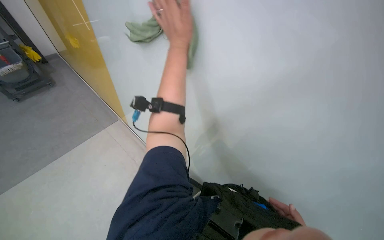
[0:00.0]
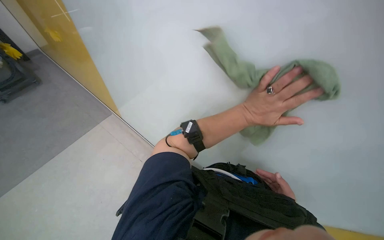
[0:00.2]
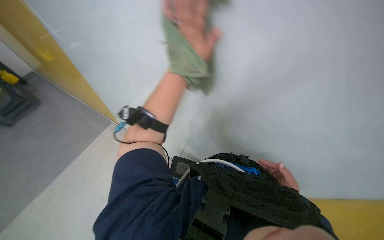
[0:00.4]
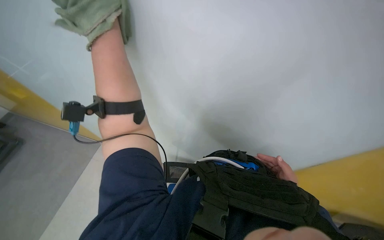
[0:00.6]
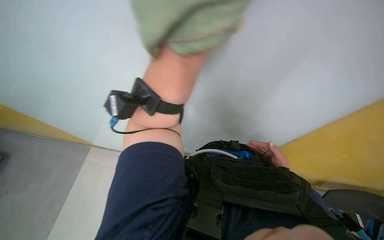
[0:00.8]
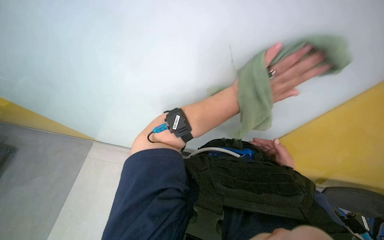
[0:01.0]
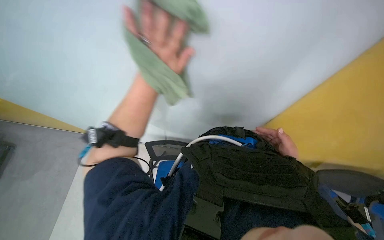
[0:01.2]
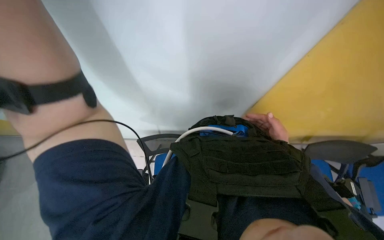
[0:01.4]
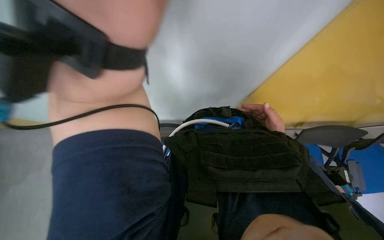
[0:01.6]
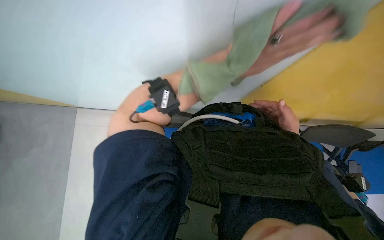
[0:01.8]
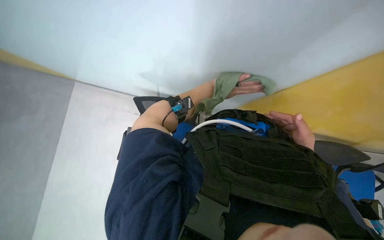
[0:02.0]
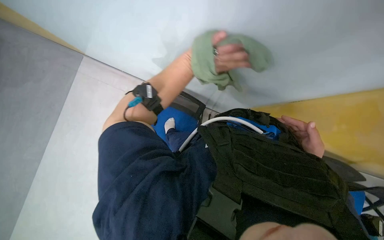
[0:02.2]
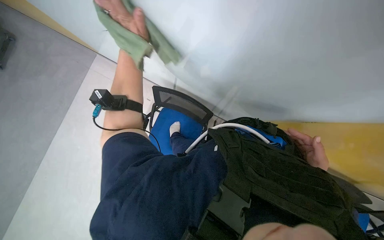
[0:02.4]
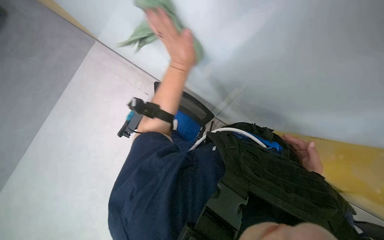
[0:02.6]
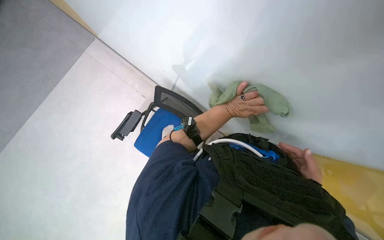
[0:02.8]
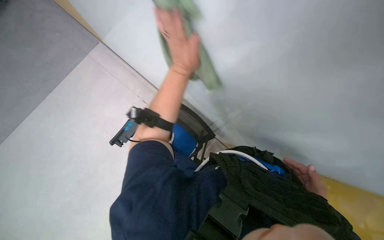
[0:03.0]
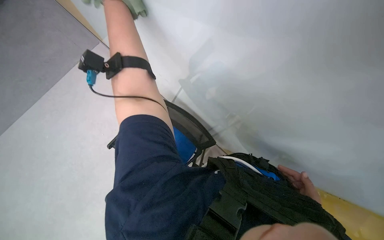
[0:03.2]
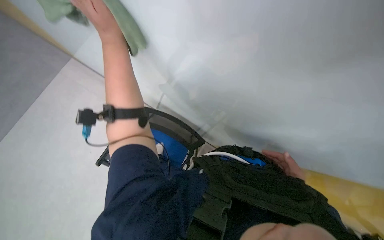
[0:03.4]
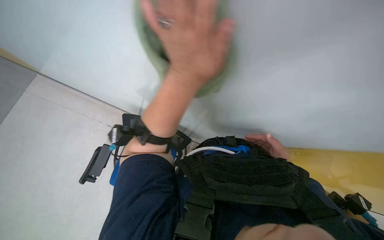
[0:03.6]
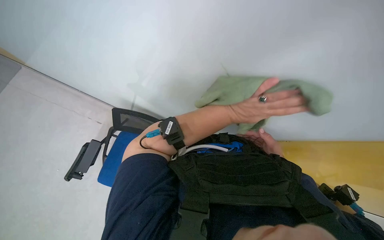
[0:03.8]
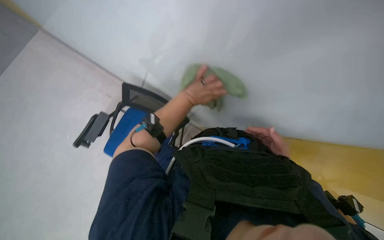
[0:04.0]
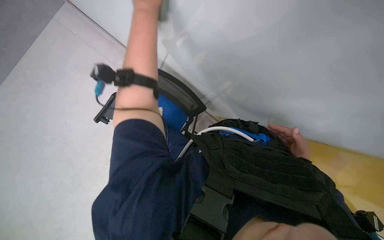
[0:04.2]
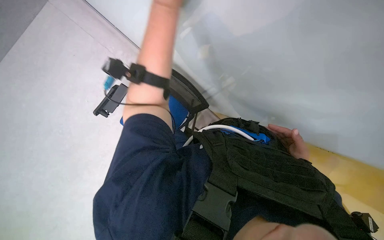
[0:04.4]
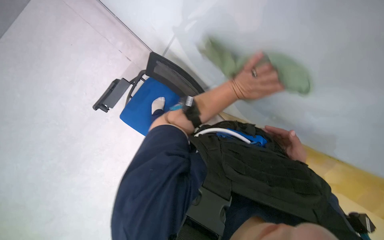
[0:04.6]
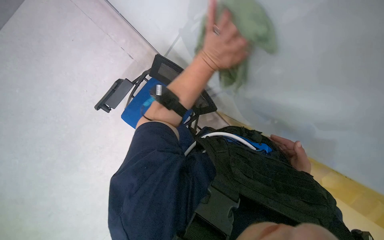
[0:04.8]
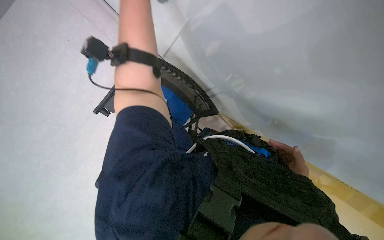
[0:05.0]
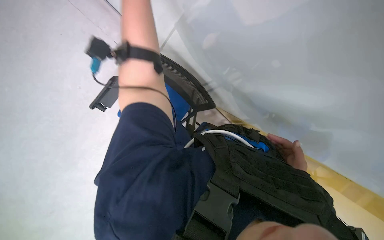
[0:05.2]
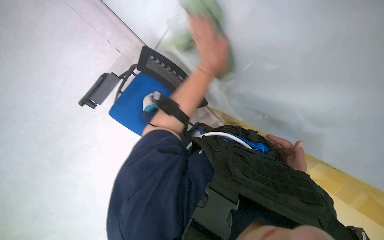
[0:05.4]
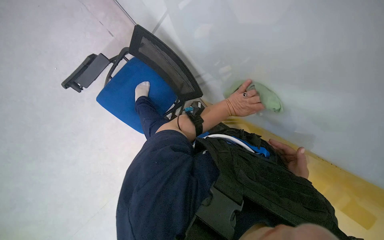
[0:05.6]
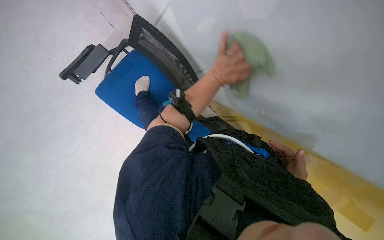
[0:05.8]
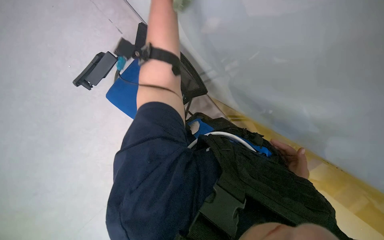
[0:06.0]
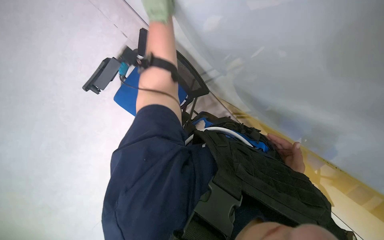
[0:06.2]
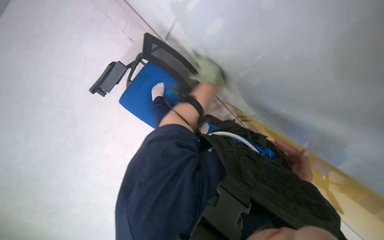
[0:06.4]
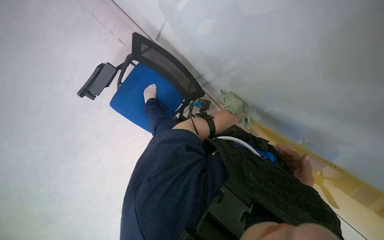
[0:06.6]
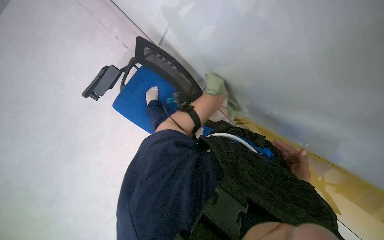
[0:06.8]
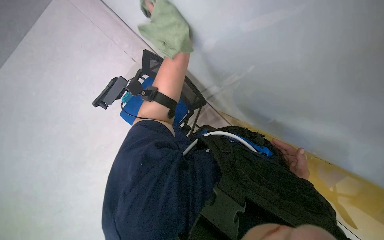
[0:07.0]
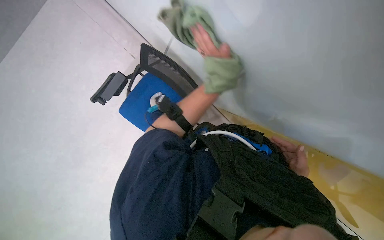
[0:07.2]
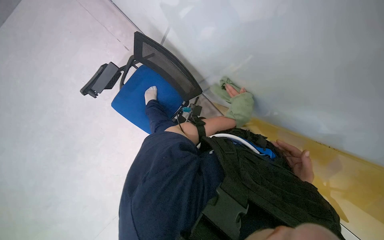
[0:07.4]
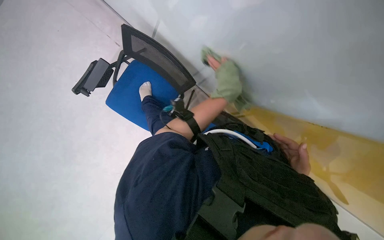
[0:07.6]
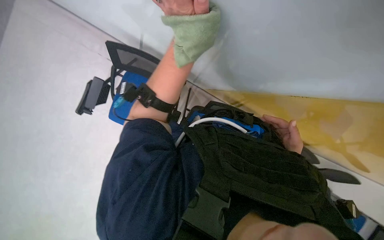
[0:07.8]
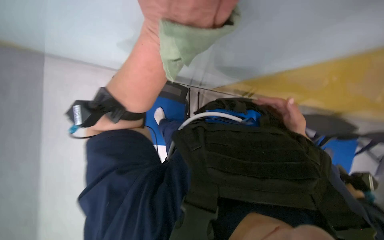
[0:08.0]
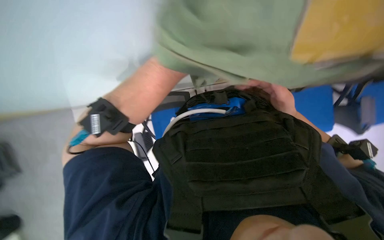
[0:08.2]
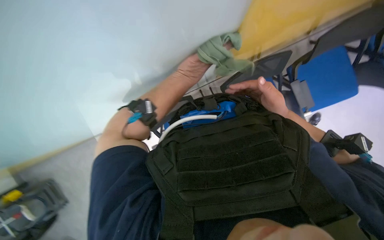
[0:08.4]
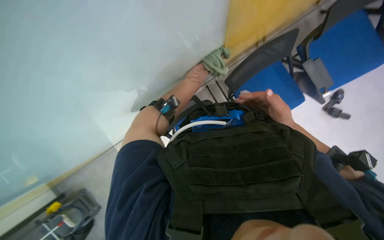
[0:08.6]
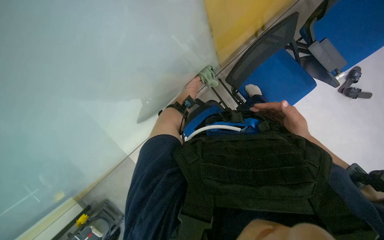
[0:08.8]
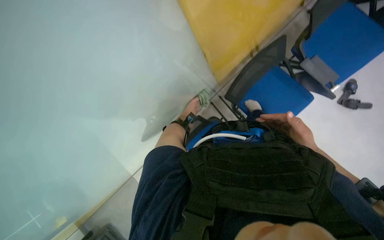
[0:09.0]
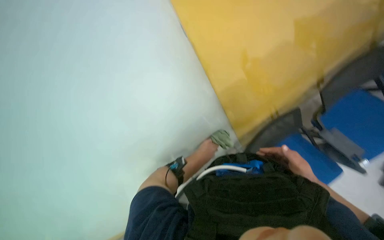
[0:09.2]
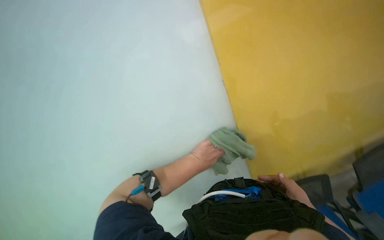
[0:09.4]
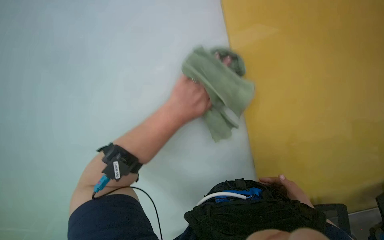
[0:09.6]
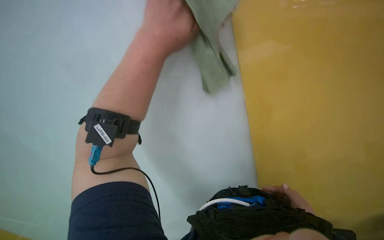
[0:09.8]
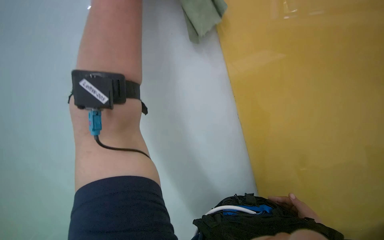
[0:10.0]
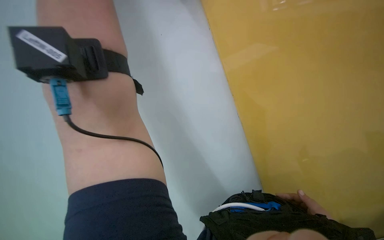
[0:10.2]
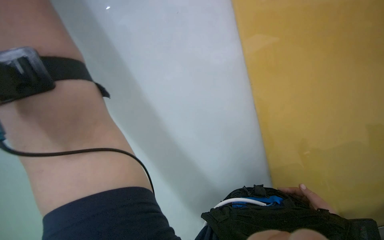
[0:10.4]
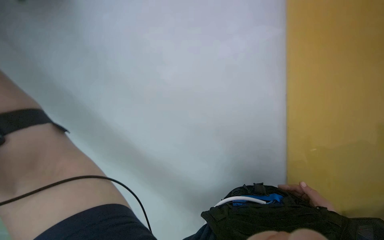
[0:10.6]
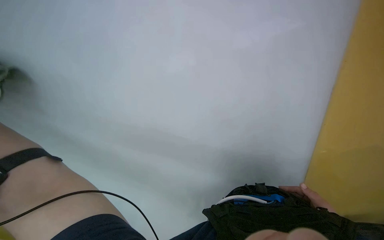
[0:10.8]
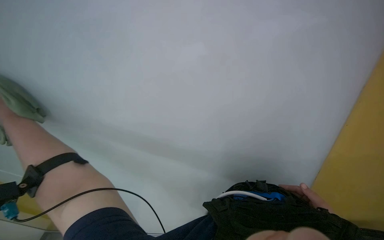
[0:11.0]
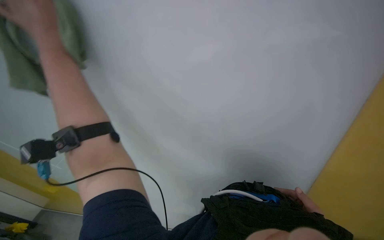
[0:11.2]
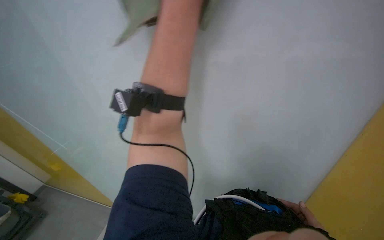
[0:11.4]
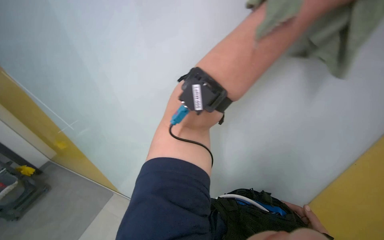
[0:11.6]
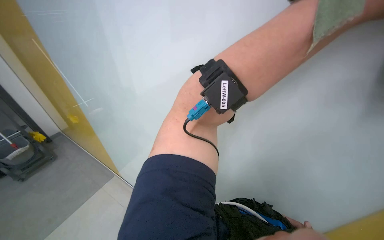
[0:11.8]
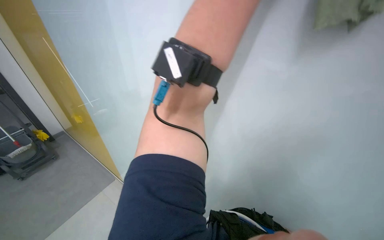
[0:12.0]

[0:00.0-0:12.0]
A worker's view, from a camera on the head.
Job: wiping surfaces.
The whole recording: Wiping walls with cloth. The worker wipes the walls with a green cloth.
0:01.6 to 0:03.0: The scene rotates clockwise by some 30 degrees. The right hand heads to the right, covering approximately 10 cm.
0:07.6 to 0:09.0: The view pans to the left by about 25 degrees. The view tips downward by roughly 20 degrees. Everything in view rotates approximately 60 degrees counterclockwise.
0:09.0 to 0:10.4: The camera pitches upward, by approximately 15 degrees.
0:10.4 to 0:12.0: The scene turns roughly 35 degrees clockwise in the picture.

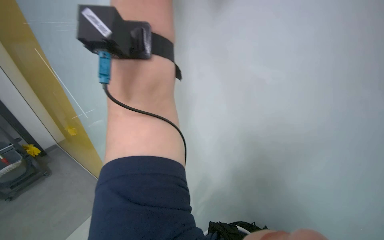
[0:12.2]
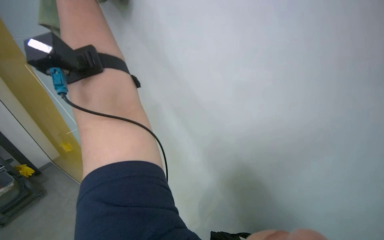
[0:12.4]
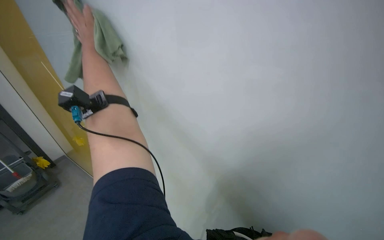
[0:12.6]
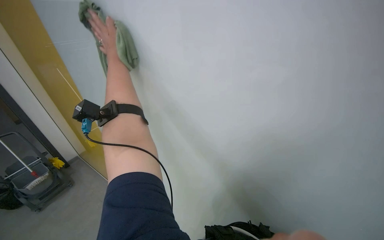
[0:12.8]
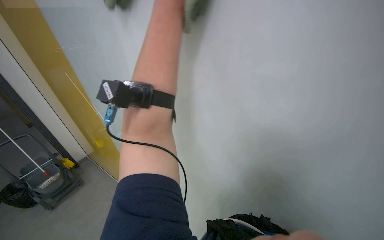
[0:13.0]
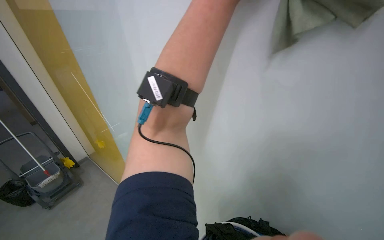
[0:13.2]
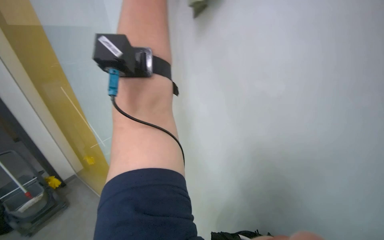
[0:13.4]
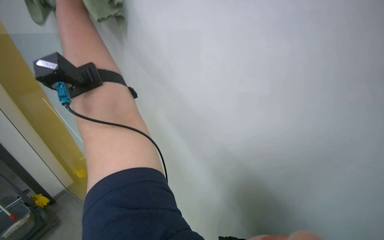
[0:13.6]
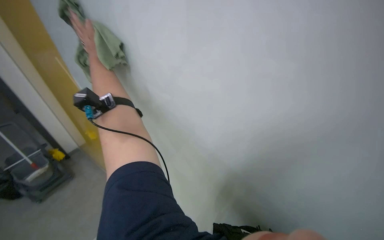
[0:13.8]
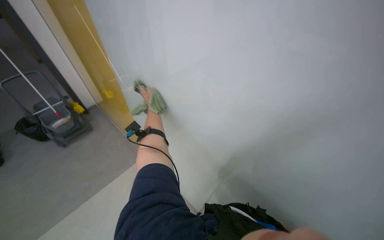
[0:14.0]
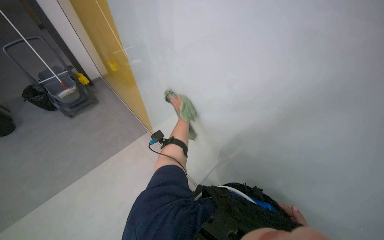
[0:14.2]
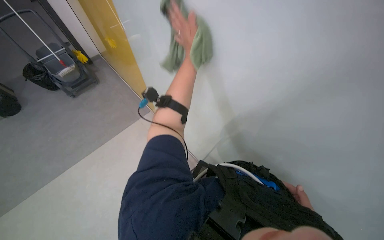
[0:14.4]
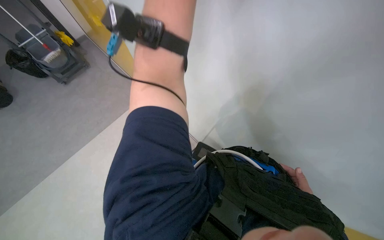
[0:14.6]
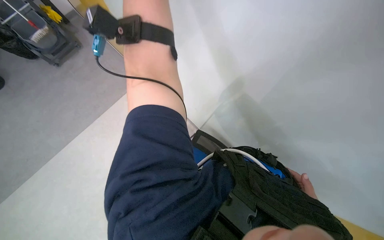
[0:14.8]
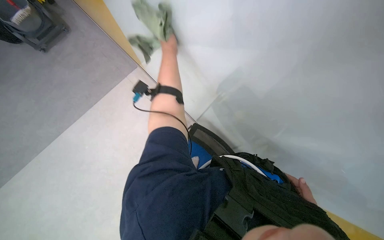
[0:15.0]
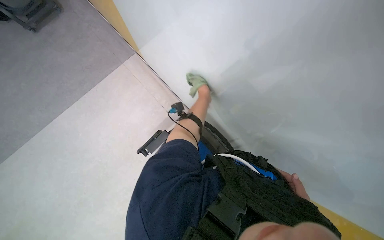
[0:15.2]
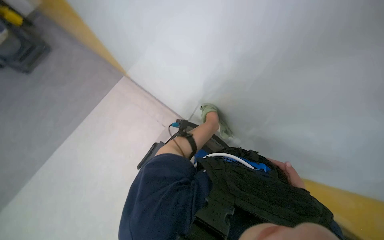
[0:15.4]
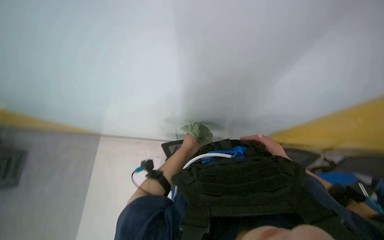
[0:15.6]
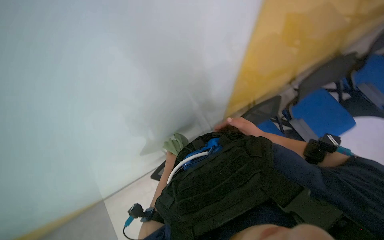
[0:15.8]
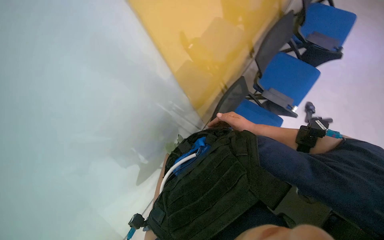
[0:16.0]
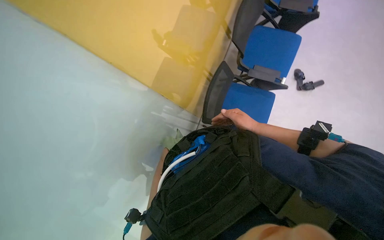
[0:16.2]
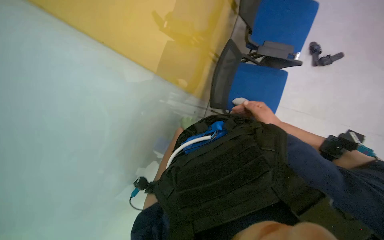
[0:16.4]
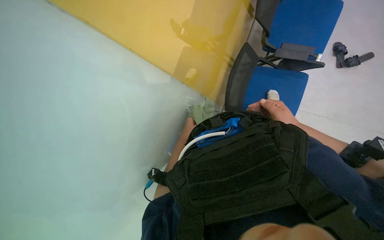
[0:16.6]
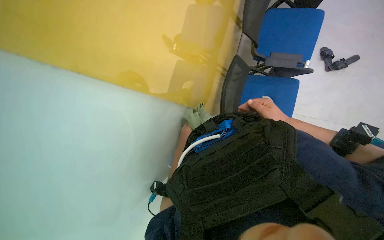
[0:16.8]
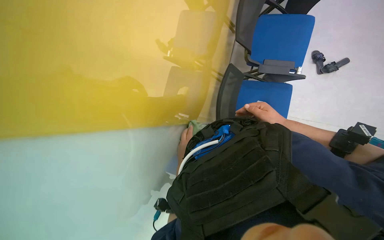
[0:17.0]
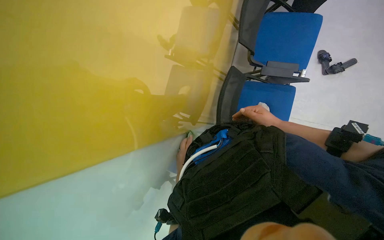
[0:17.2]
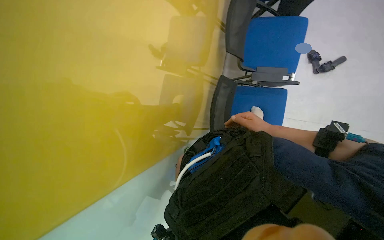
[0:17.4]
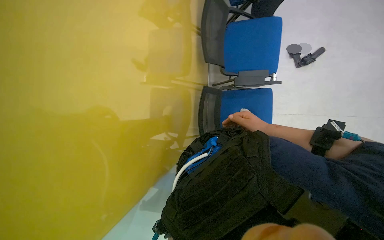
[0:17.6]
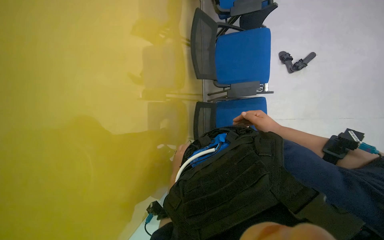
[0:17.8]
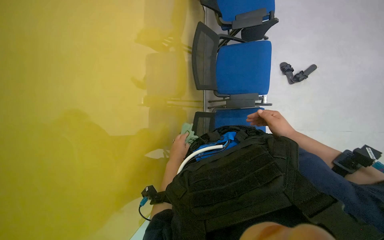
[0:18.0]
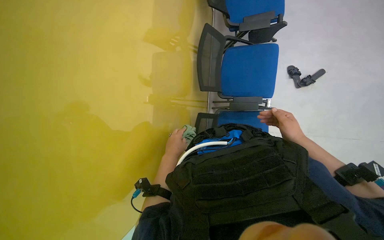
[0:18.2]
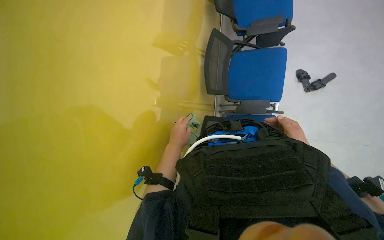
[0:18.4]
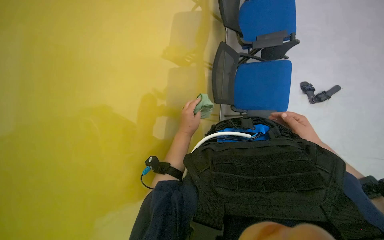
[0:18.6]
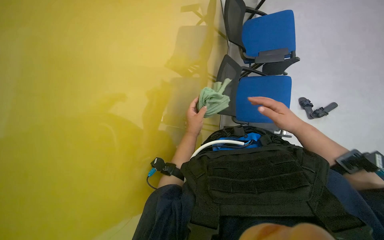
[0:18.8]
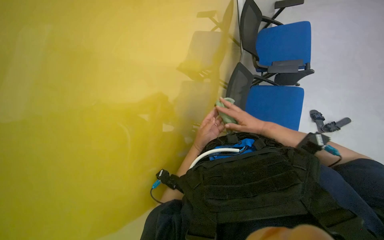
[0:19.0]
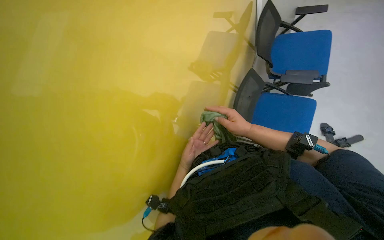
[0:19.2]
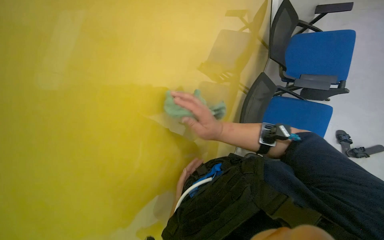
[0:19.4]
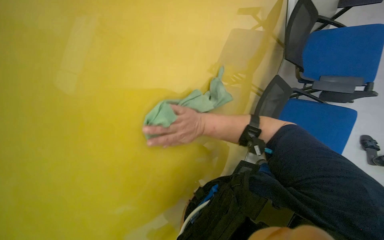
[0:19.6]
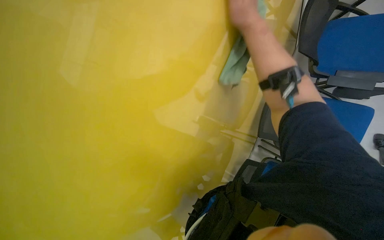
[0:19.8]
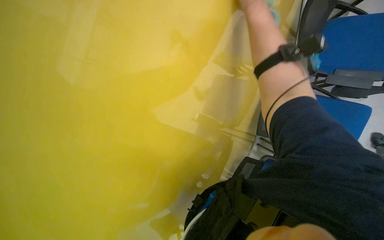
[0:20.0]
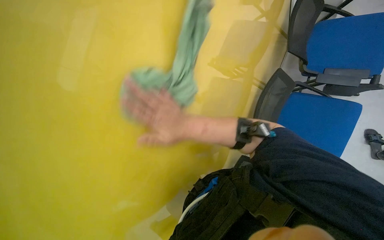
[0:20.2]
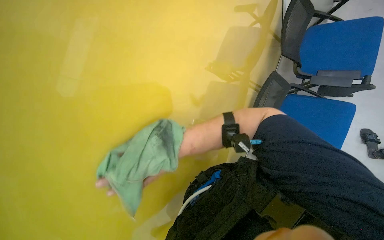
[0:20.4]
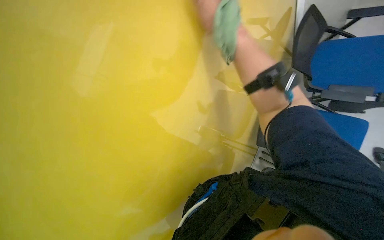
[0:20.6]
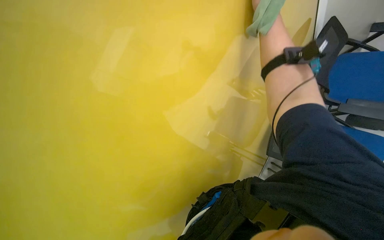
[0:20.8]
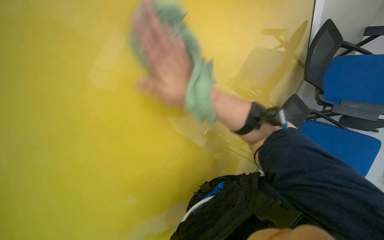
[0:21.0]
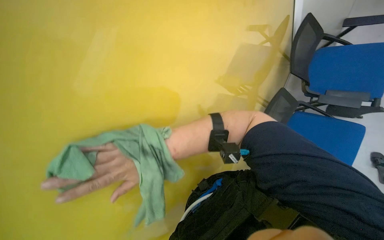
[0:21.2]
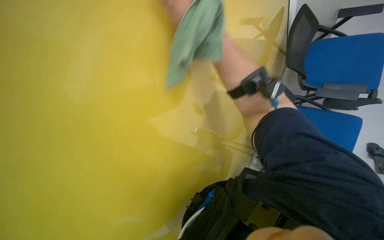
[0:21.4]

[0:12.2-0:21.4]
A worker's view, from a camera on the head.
Job: wiping surfaces.
The whole recording: Wiping walls with cloth. The worker wipes the walls with a green cloth.
0:15.2 to 0:16.8: The scene turns about 85 degrees counterclockwise in the picture.
0:16.8 to 0:18.4: The left hand moves nearer and farther over roughly 20 cm, changing direction 2 times. The right hand is displaced to the right by approximately 15 cm.
0:18.4 to 0:19.8: The head turns to the left by some 25 degrees. The right hand is displaced up the picture and to the left by some 70 cm.
